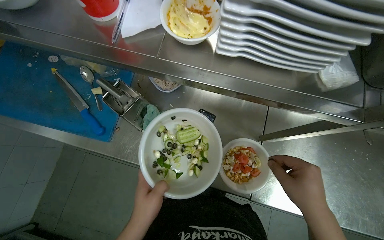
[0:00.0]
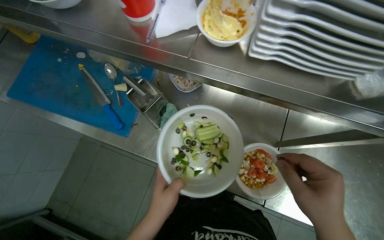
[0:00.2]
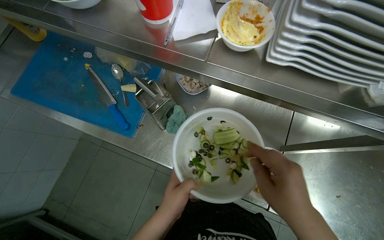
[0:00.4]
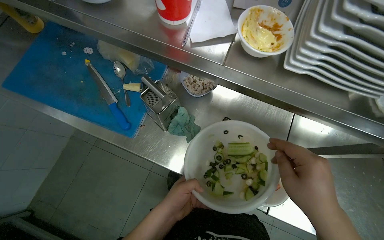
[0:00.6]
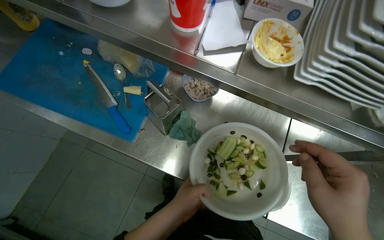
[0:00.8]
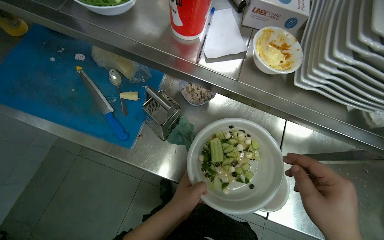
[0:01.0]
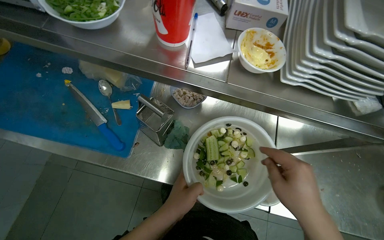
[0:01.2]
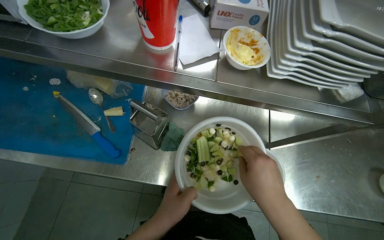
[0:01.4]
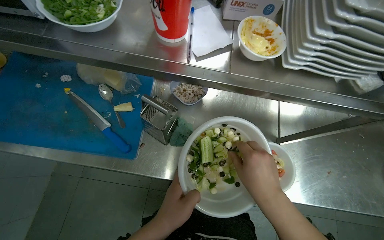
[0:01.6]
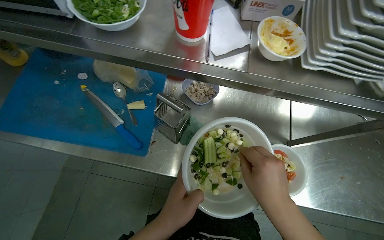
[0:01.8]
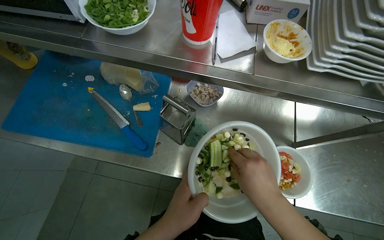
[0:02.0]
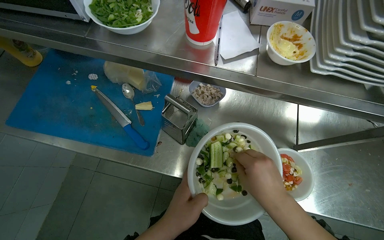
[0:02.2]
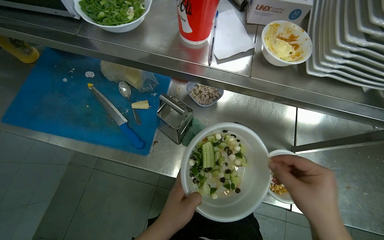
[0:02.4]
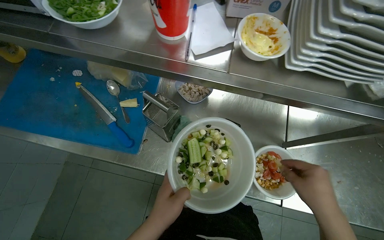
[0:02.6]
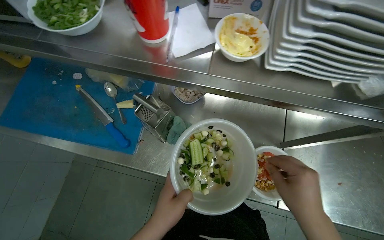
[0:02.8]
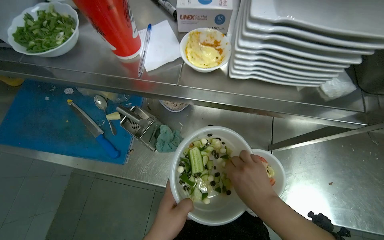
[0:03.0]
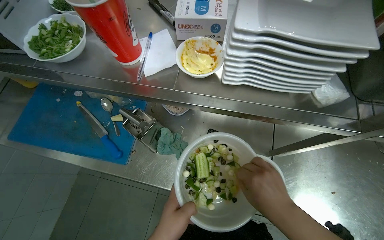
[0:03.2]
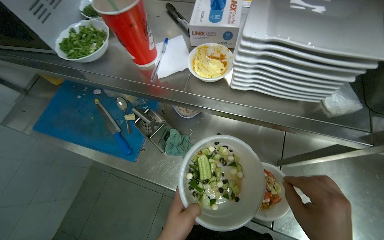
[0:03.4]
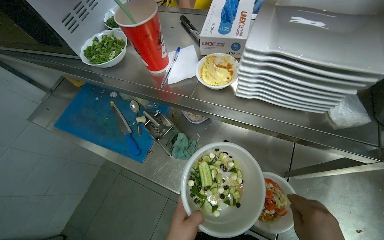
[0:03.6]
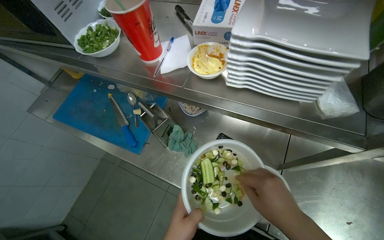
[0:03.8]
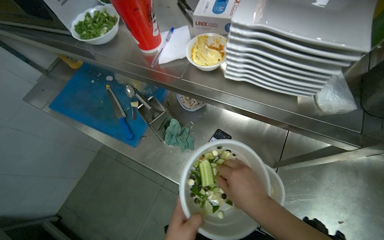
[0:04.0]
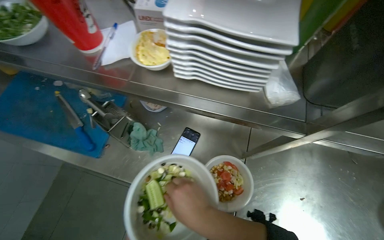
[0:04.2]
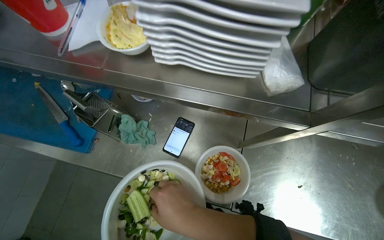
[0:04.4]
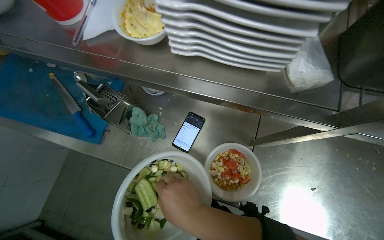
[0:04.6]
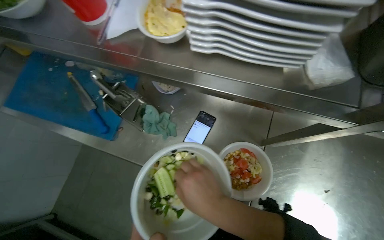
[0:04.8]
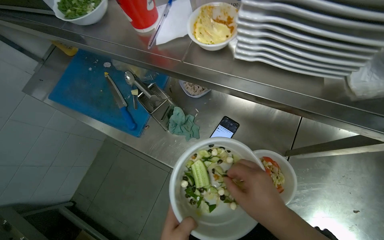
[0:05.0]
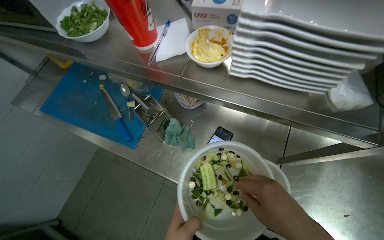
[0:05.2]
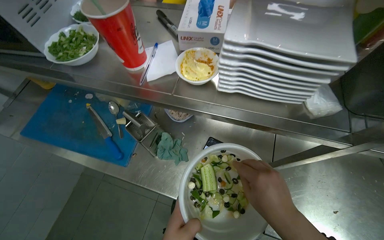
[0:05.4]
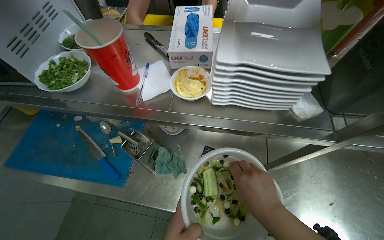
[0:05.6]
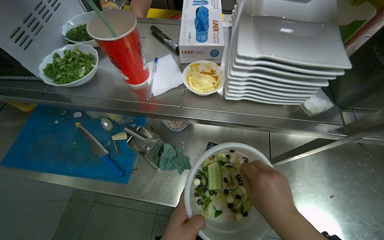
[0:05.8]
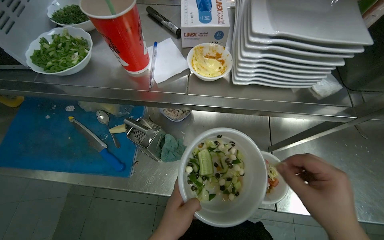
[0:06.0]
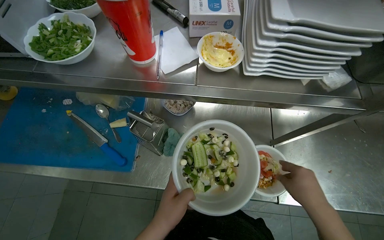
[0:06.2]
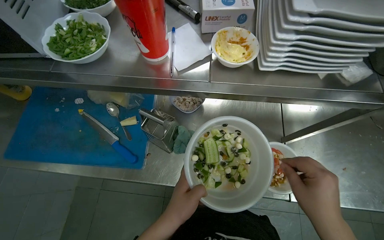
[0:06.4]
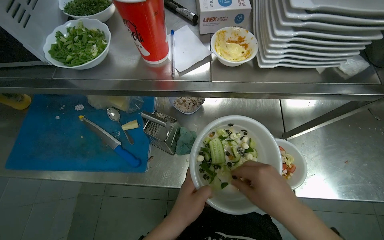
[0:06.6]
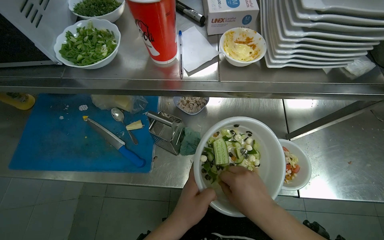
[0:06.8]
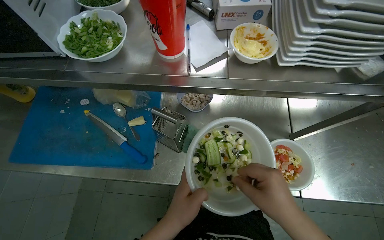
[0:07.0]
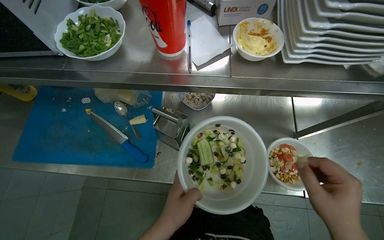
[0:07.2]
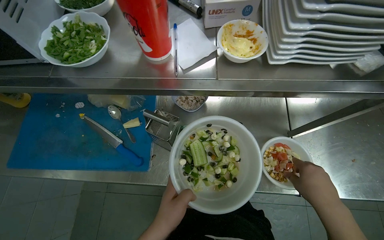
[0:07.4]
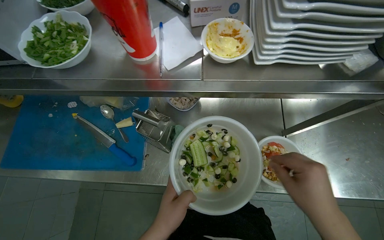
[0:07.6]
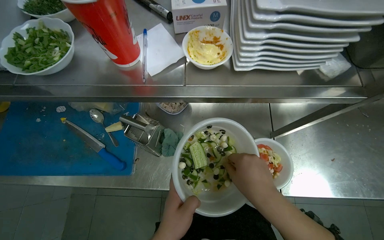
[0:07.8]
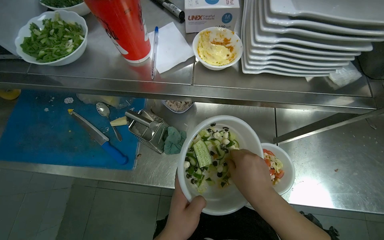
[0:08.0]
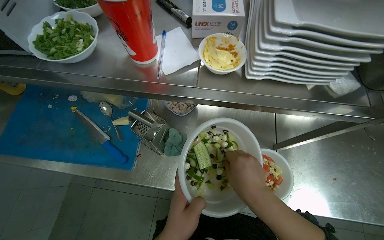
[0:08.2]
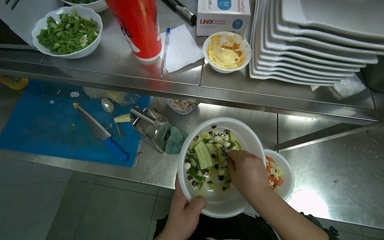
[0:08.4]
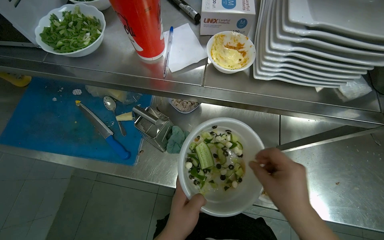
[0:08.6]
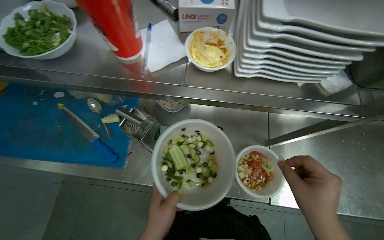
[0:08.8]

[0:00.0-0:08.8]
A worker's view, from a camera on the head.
Job: preparing food.
The whole recording: Assembling ingredients into bowl. The worker scoops various ingredients into a small bowl to assemble a dish.
0:00.0 to 0:01.4: The right hand is displaced to the left by about 20 cm.

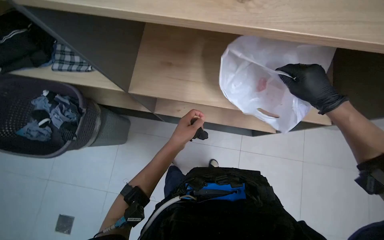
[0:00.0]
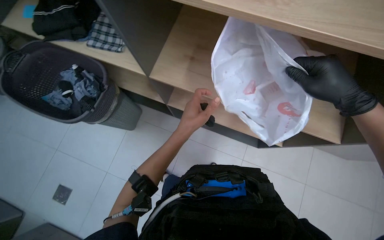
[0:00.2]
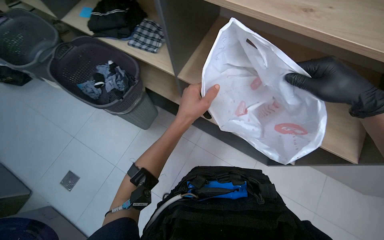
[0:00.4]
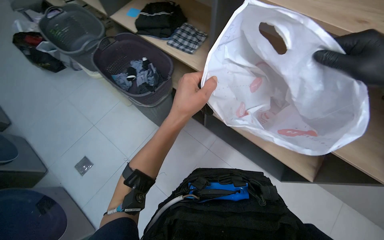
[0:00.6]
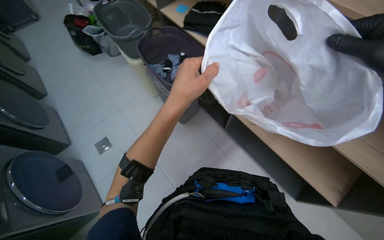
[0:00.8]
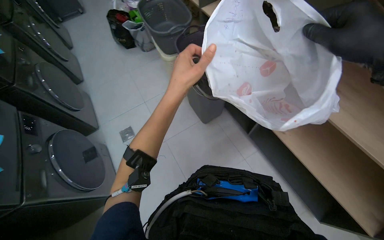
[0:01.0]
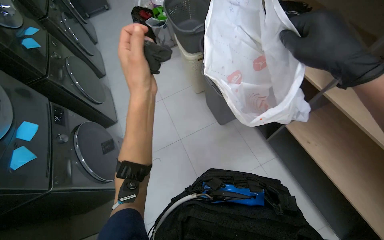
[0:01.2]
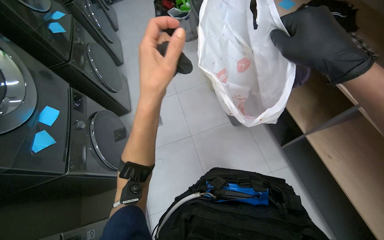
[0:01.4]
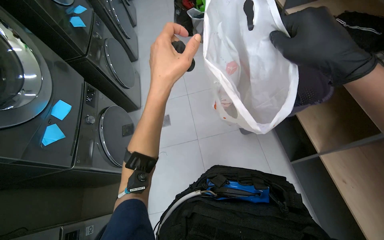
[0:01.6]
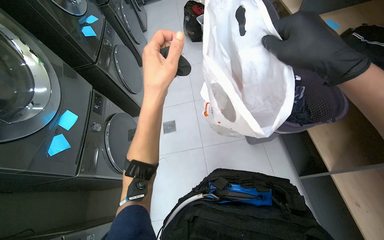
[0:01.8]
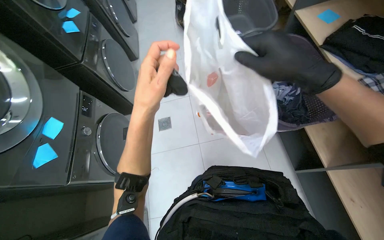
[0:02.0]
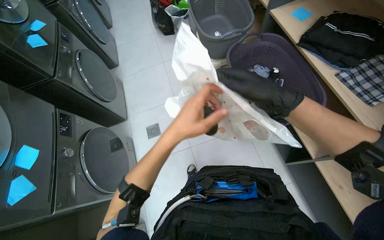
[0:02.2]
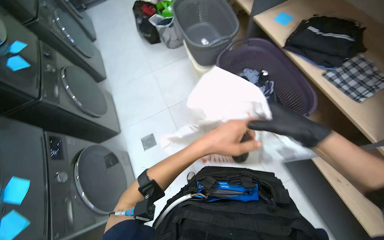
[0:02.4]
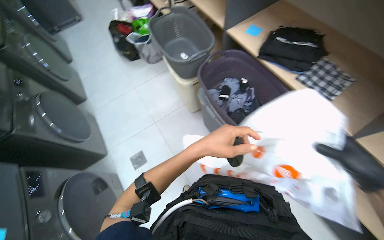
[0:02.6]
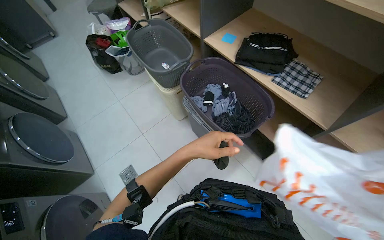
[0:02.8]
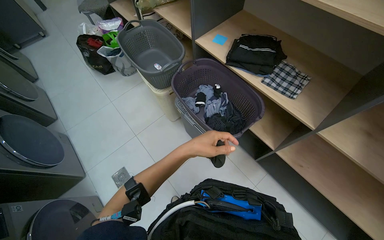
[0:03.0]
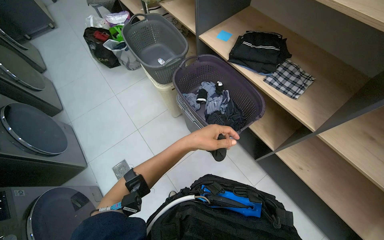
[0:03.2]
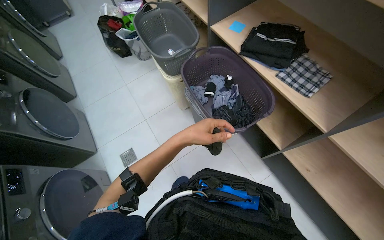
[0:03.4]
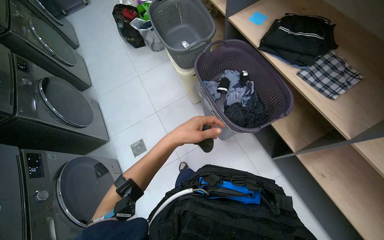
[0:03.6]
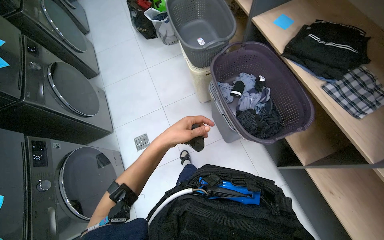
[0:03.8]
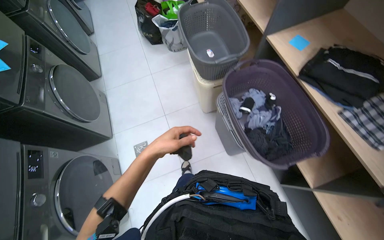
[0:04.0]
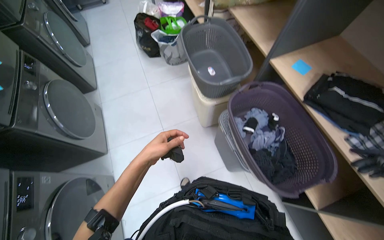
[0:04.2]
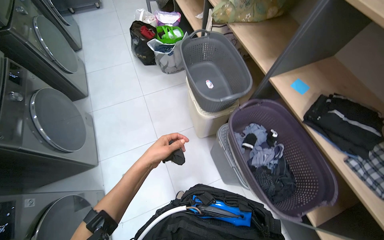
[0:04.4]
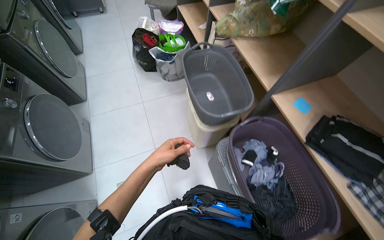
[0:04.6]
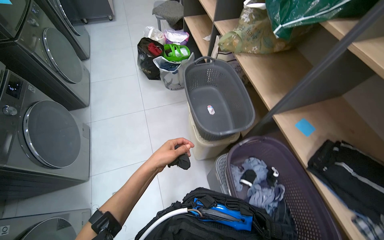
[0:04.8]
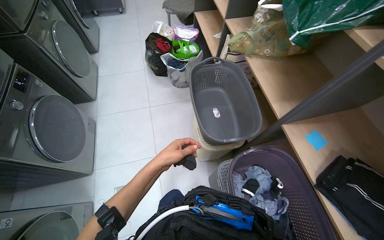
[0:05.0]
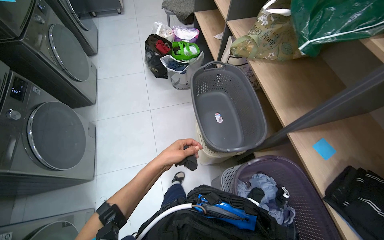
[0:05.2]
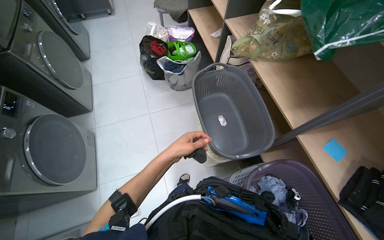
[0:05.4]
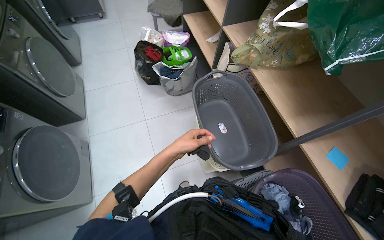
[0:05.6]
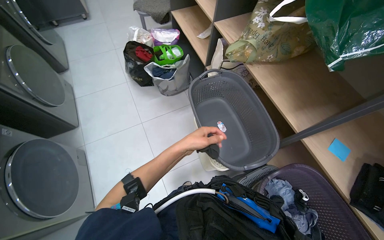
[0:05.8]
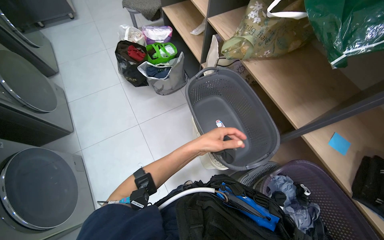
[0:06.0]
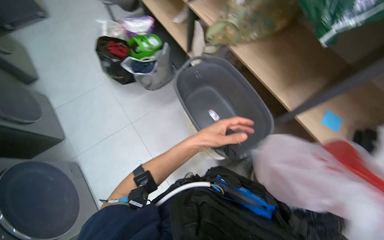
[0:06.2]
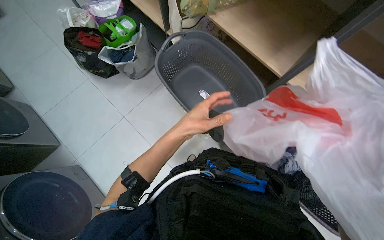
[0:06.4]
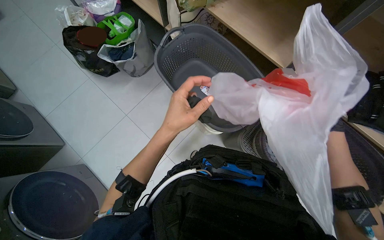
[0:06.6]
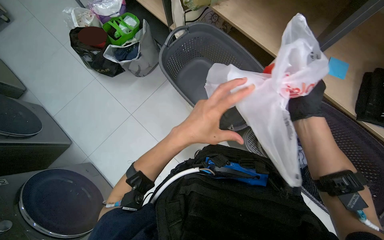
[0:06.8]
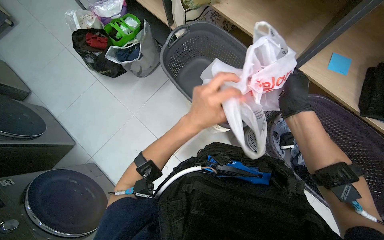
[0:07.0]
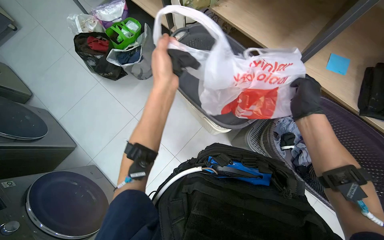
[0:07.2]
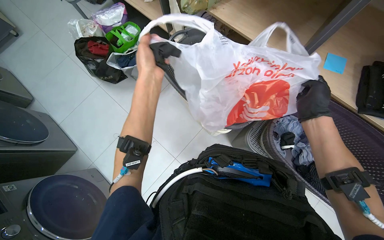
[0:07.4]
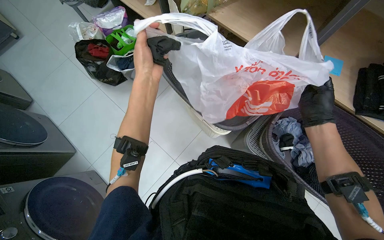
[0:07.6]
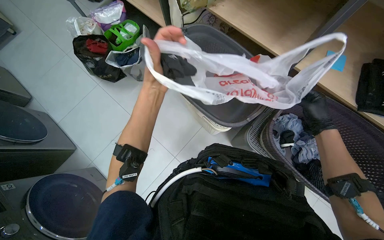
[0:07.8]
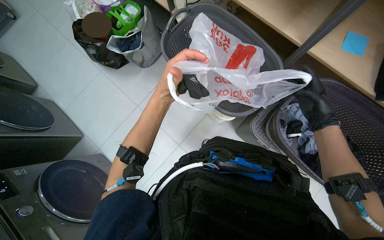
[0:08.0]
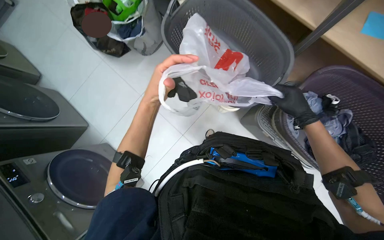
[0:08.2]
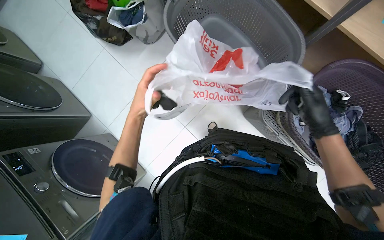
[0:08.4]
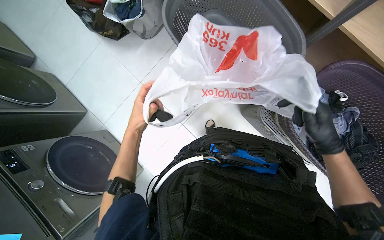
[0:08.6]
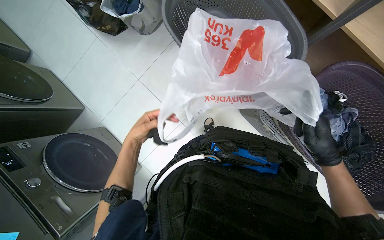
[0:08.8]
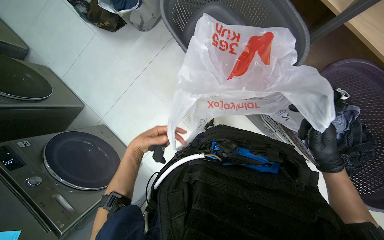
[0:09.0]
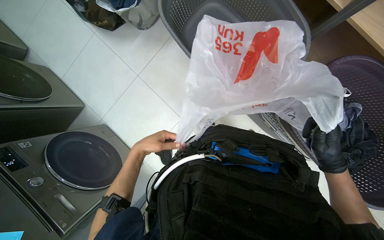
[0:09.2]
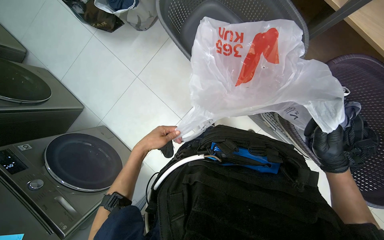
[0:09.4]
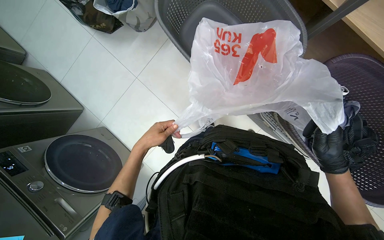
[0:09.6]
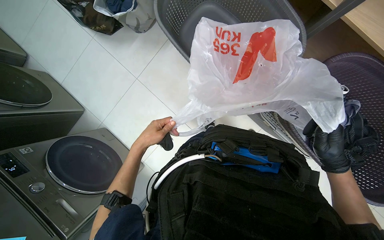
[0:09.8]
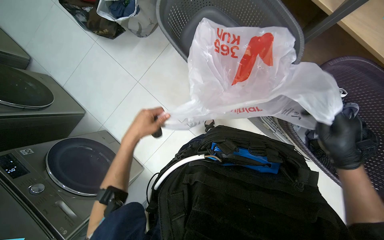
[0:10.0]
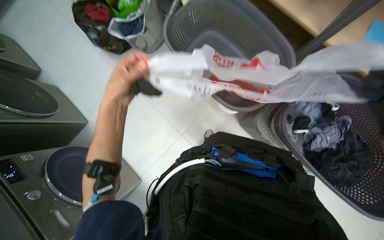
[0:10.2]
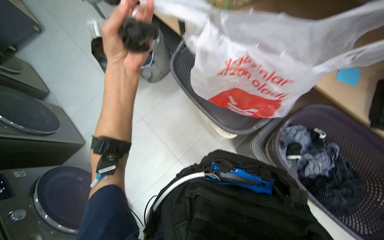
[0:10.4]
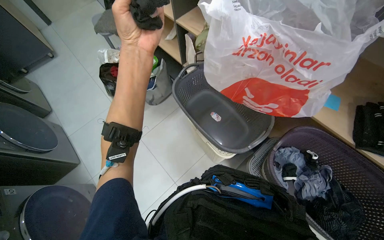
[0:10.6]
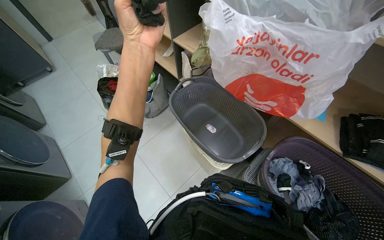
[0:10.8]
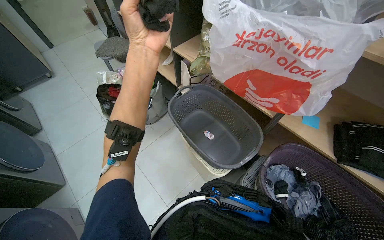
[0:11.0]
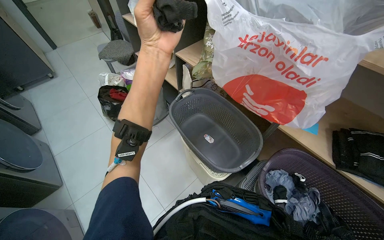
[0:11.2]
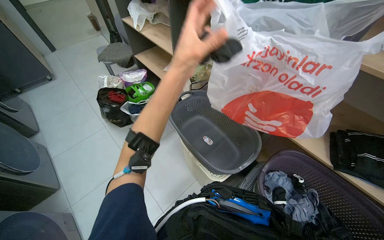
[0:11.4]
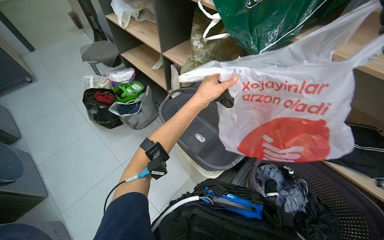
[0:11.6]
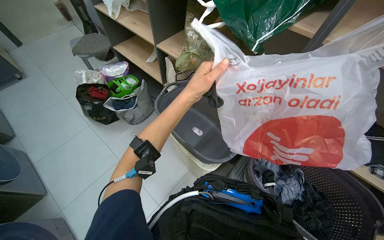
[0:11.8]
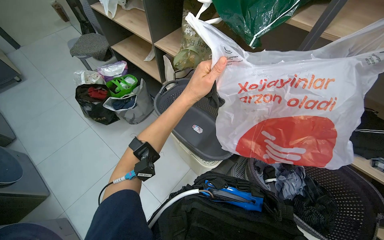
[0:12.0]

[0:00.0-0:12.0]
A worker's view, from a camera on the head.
Job: organizing items.
The whole recording: Collecting and bagging small items. The worker collects small items and places them into a plastic bag.
0:00.0 to 0:01.6: The head travels roughly 50 cm. The head turns to the left by approximately 70 degrees.
0:01.6 to 0:03.0: The wearer's head swings some 30 degrees to the right. The left hand heads farther from the camera and to the right, covering approximately 30 cm.
0:03.0 to 0:04.4: The left hand is displaced to the left by roughly 30 cm.
0:04.4 to 0:06.0: The camera travels roughly 40 cm.
0:06.0 to 0:07.6: The left hand shifts some 15 cm up the picture and nearer to the camera.
0:07.6 to 0:09.0: The view tilts approximately 20 degrees downward. The right hand heads down the picture, covering approximately 20 cm, while the left hand travels down the picture and farther from the camera by some 35 cm.
0:09.0 to 0:10.4: The camera pitches upward, by roughly 15 degrees. The left hand shifts about 40 cm nearer to the camera and up the picture.
0:10.4 to 0:12.0: The view tilts approximately 15 degrees upward. The left hand is displaced to the right by about 15 cm.
